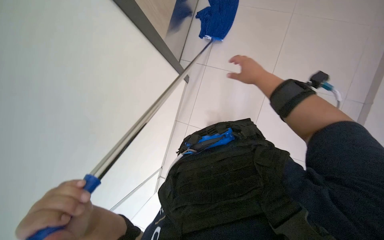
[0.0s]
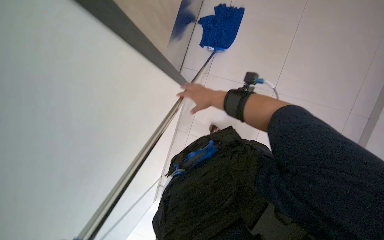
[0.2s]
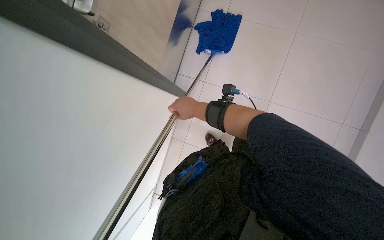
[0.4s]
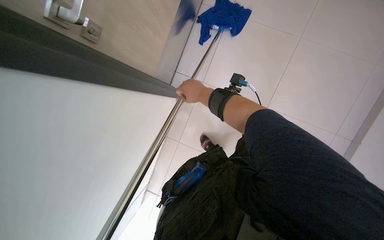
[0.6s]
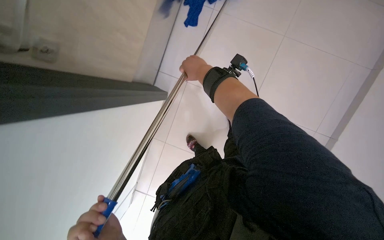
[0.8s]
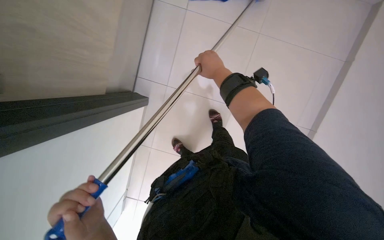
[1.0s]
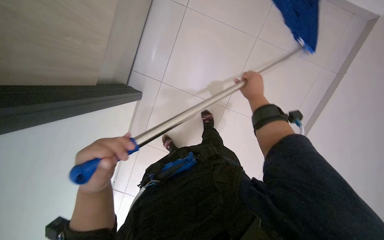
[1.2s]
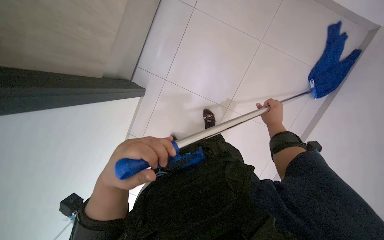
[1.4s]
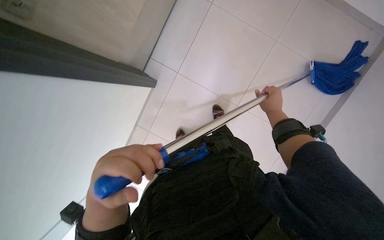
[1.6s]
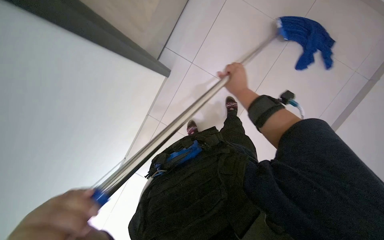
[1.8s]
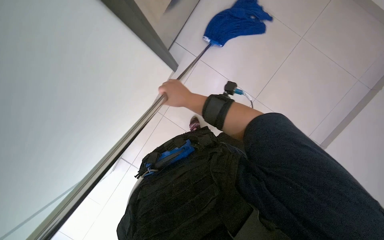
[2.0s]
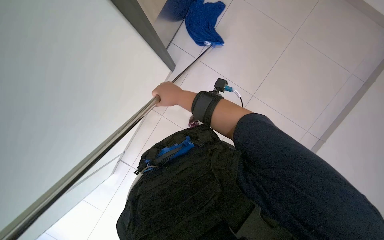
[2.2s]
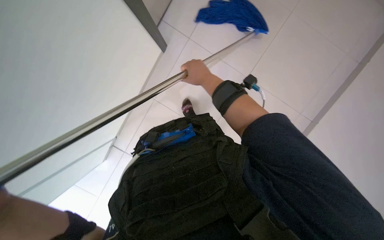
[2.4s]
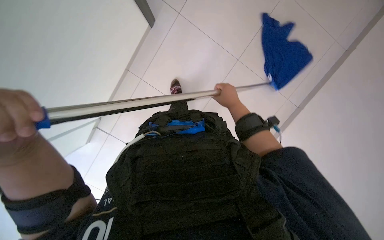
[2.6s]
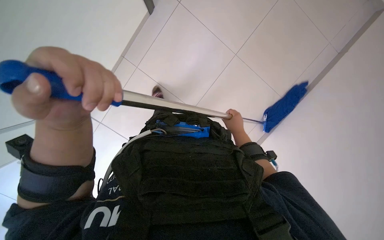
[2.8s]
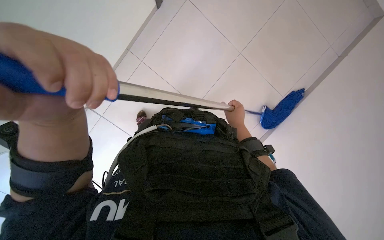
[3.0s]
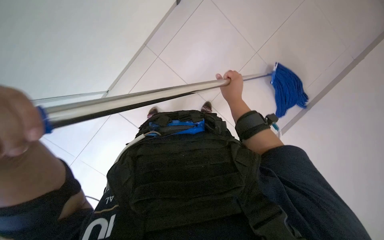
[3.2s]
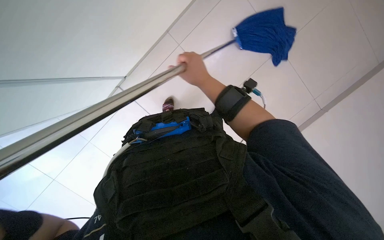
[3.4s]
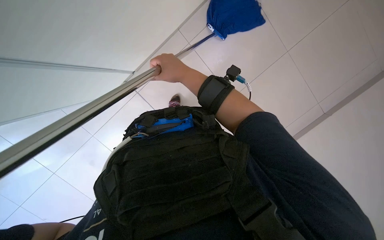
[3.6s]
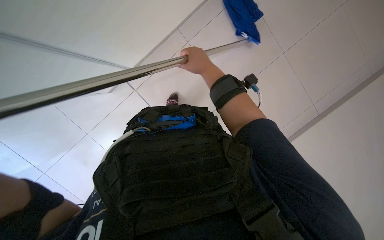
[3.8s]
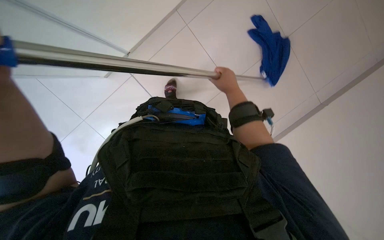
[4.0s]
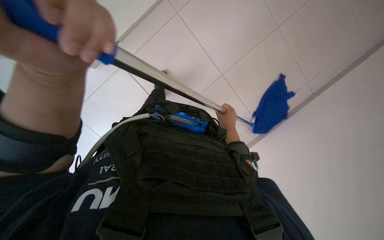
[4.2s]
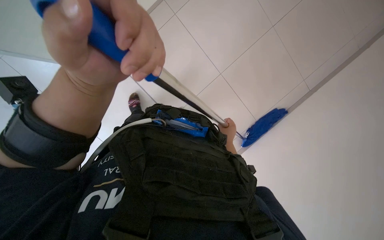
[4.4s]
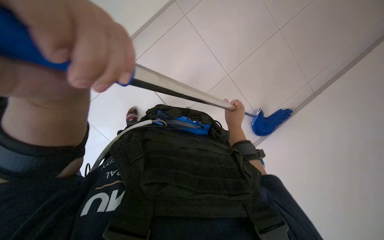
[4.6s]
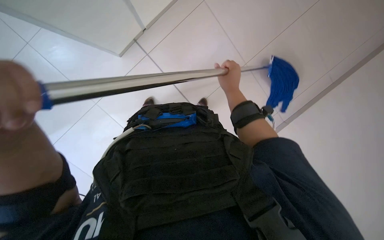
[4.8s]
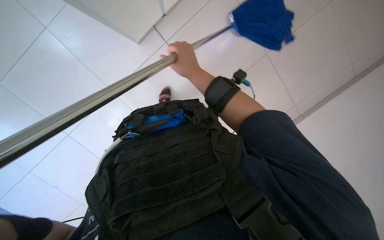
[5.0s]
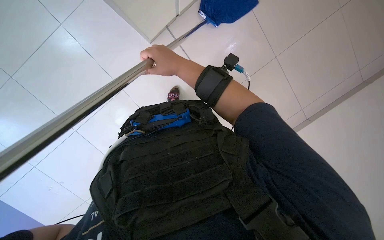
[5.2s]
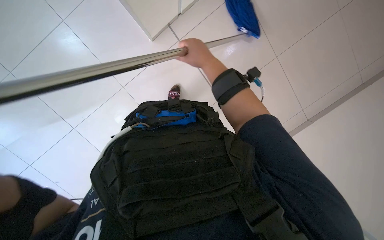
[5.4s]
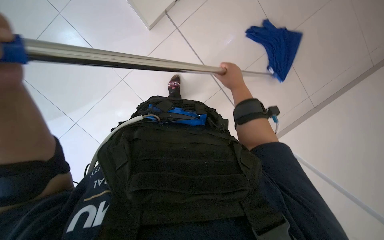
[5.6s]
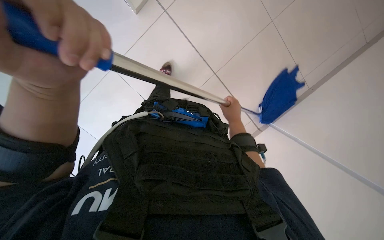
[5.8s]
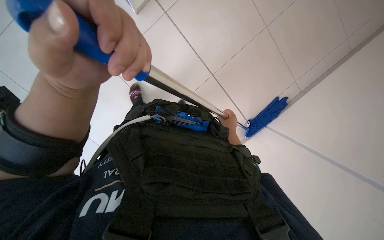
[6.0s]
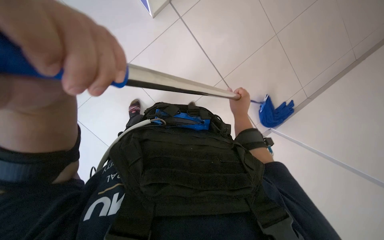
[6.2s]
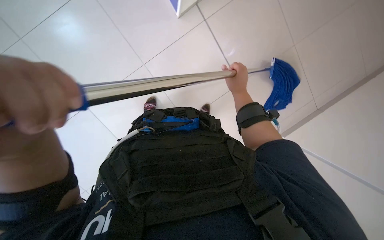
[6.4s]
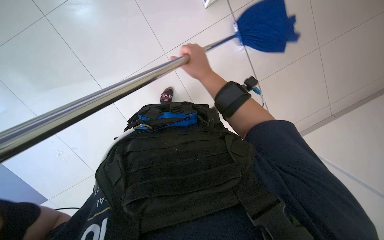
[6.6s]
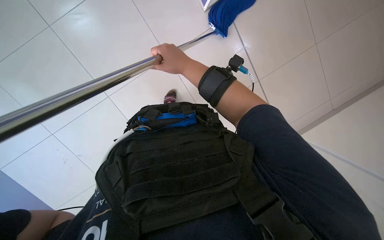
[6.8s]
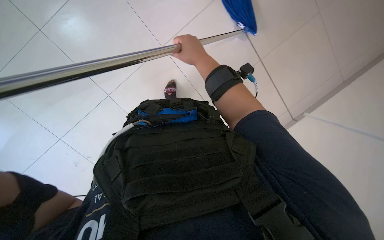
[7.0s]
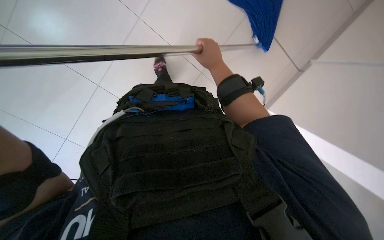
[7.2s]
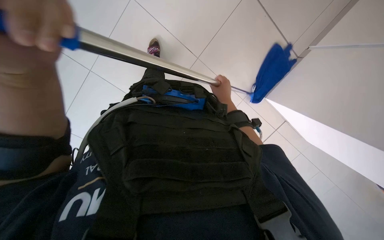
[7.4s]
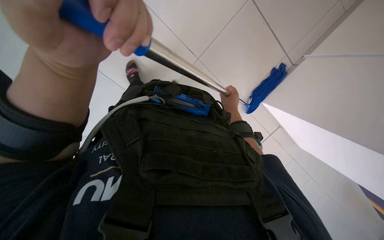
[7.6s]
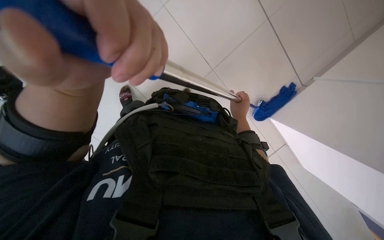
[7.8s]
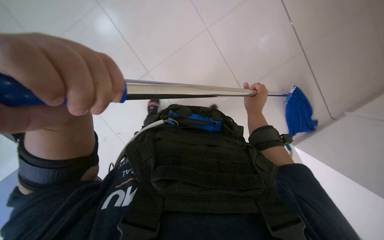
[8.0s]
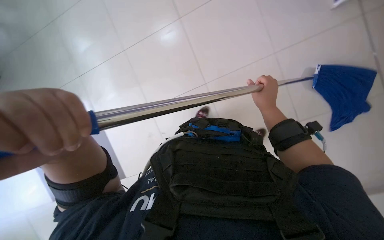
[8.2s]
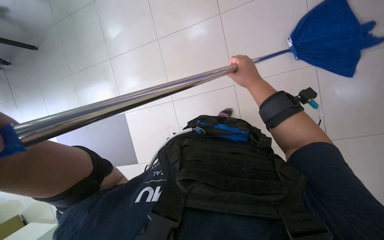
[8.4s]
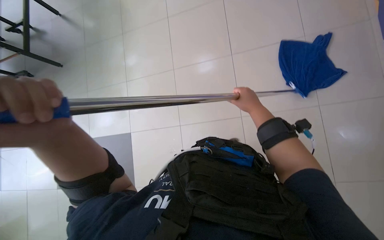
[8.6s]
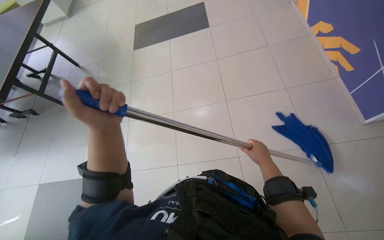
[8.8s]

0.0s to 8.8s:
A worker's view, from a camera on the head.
Job: mopping floor.
The whole recording: Mopping the floor. The worker wrings the mop head, attaches it to the handle, and mops the floor.
1.4s to 3.0s: The view tilts some 15 degrees downward. The scene rotates clockwise by approximately 30 degrees.
3.0s to 4.4s: The right hand shifts approximately 10 cm farther from the camera, and goes up the picture and returns, some 15 cm each way.
7.4s to 8.8s: The wearer's head swings some 25 degrees to the left. The view tilts about 40 degrees upward.

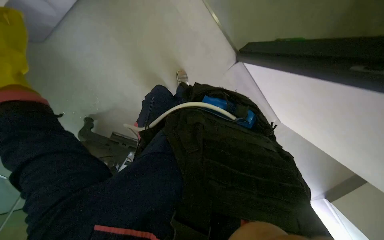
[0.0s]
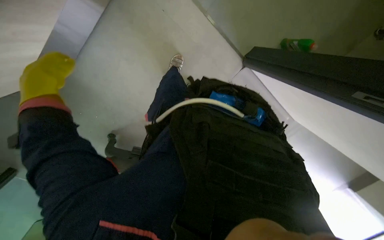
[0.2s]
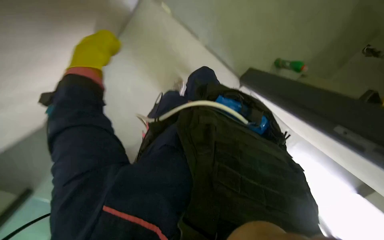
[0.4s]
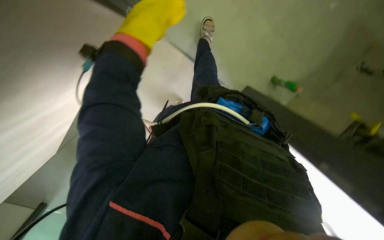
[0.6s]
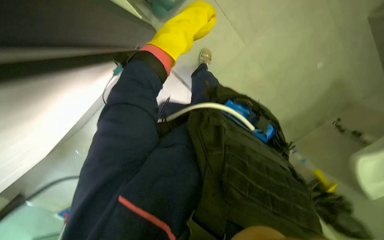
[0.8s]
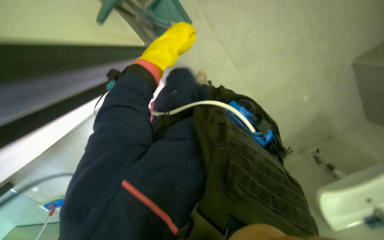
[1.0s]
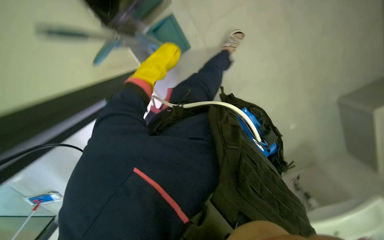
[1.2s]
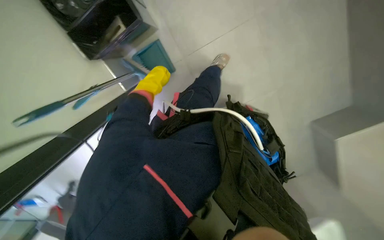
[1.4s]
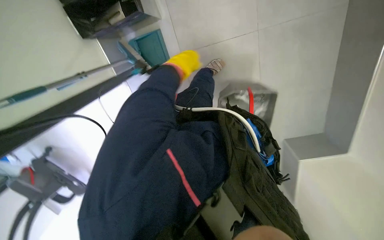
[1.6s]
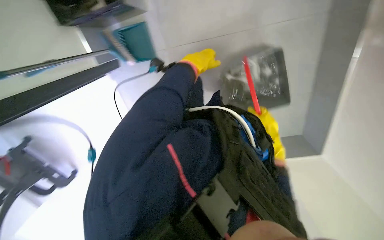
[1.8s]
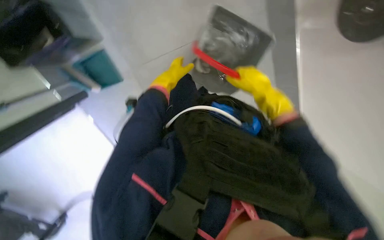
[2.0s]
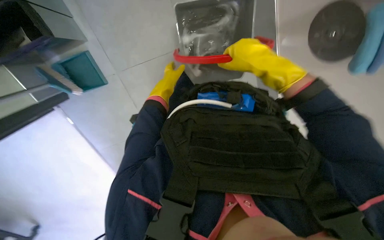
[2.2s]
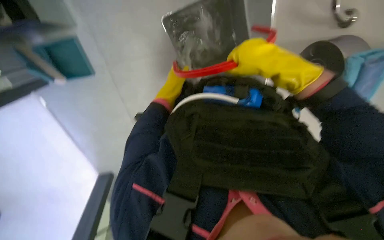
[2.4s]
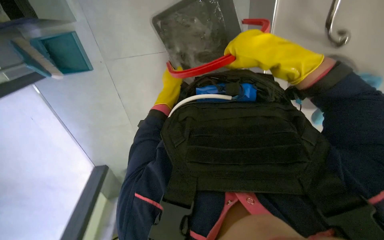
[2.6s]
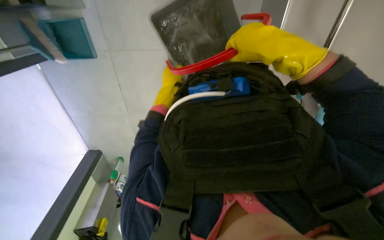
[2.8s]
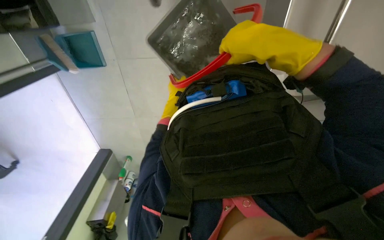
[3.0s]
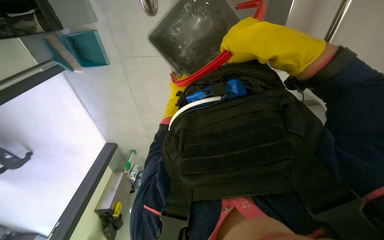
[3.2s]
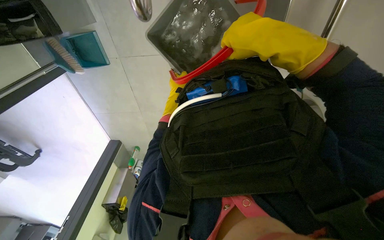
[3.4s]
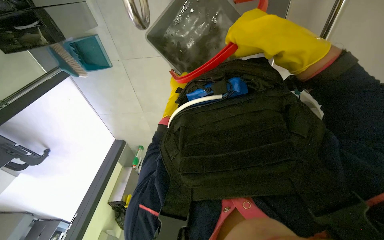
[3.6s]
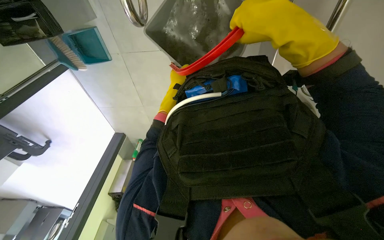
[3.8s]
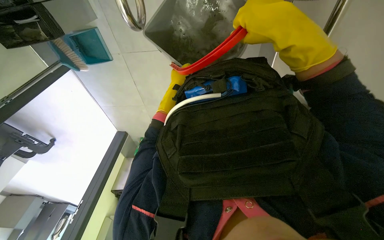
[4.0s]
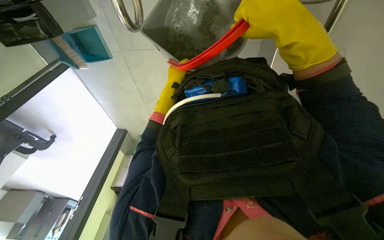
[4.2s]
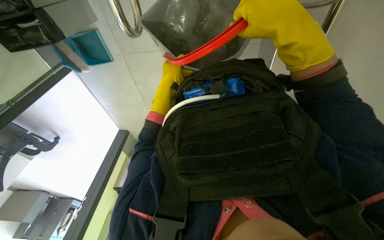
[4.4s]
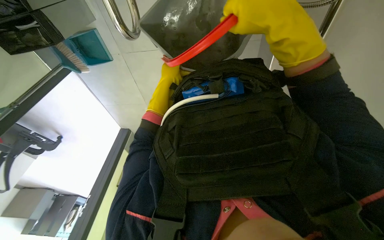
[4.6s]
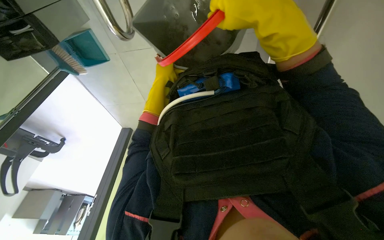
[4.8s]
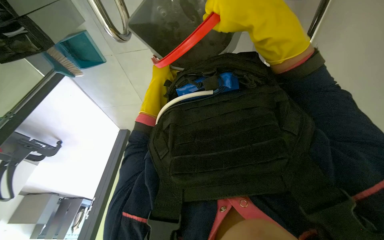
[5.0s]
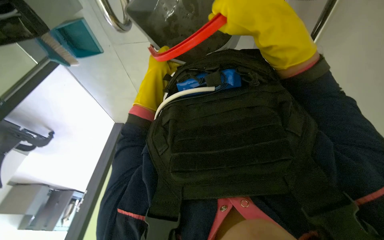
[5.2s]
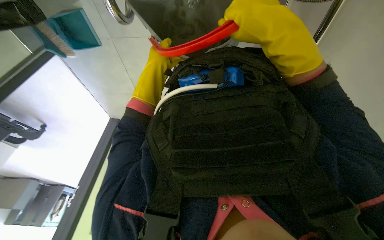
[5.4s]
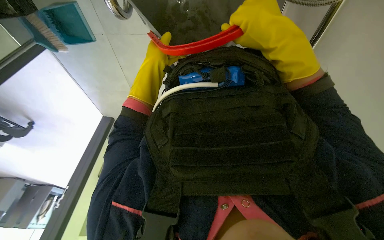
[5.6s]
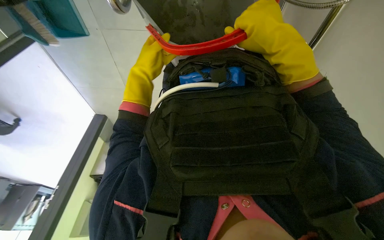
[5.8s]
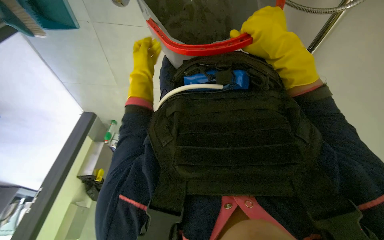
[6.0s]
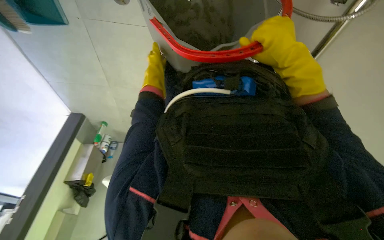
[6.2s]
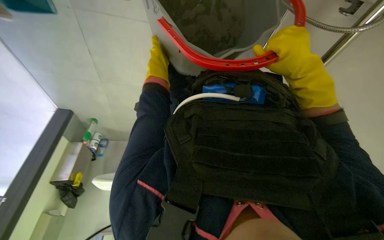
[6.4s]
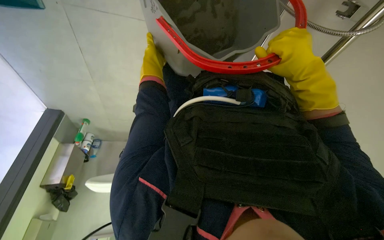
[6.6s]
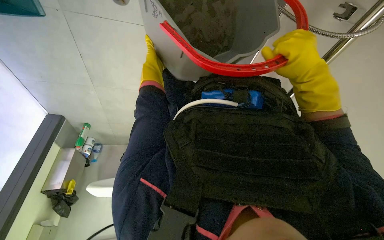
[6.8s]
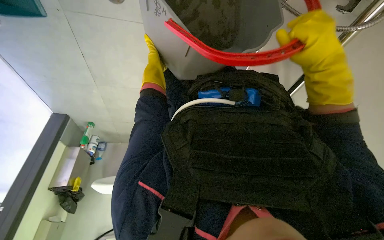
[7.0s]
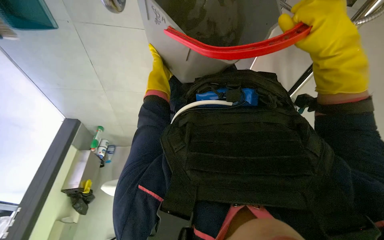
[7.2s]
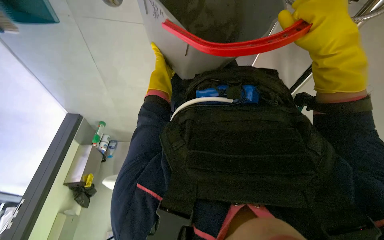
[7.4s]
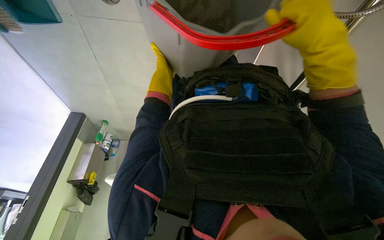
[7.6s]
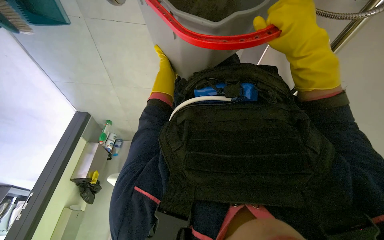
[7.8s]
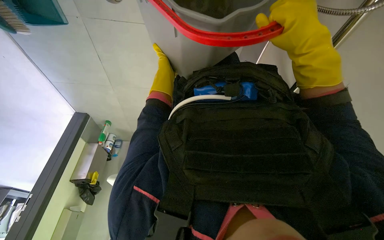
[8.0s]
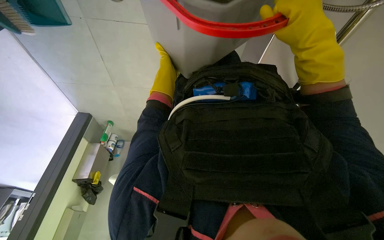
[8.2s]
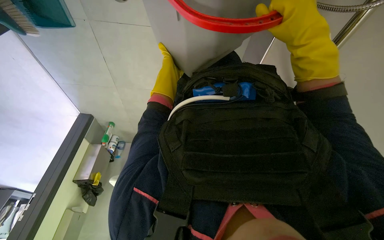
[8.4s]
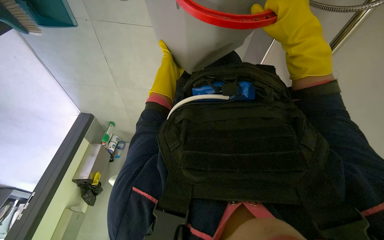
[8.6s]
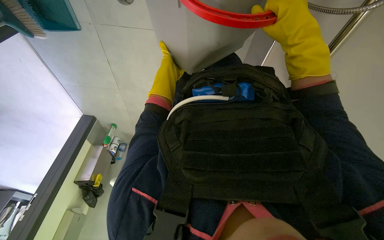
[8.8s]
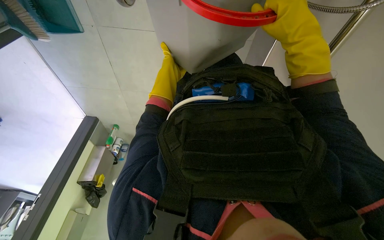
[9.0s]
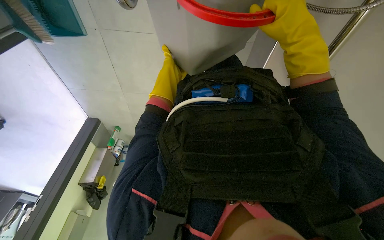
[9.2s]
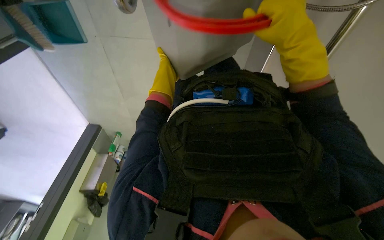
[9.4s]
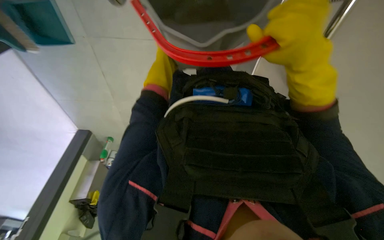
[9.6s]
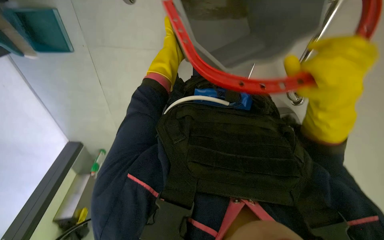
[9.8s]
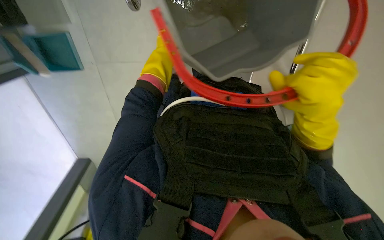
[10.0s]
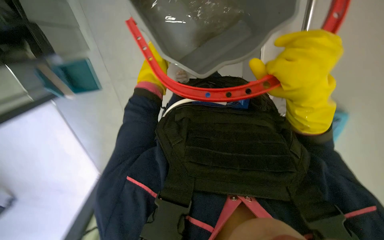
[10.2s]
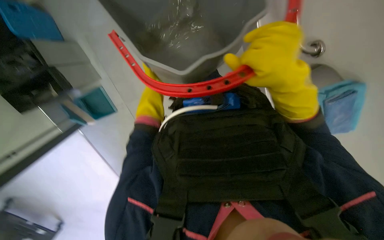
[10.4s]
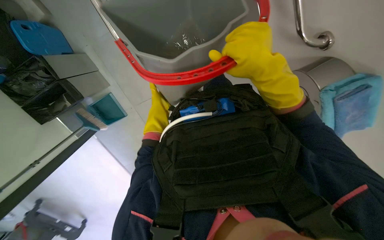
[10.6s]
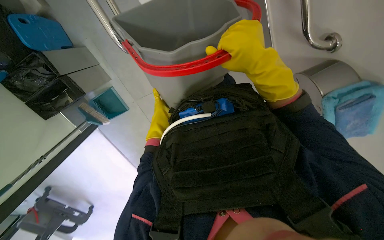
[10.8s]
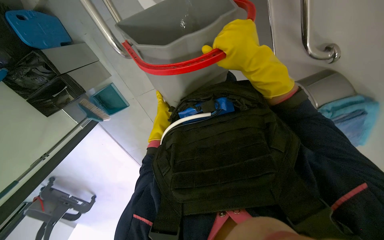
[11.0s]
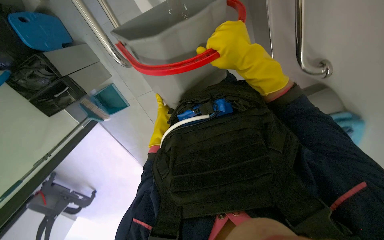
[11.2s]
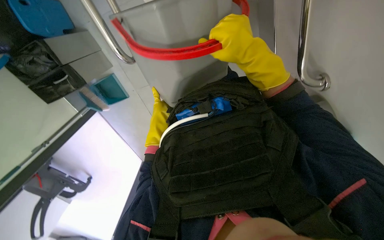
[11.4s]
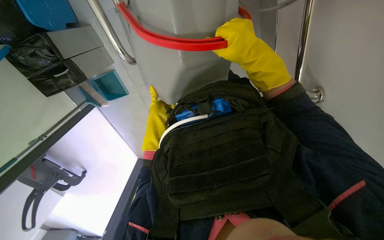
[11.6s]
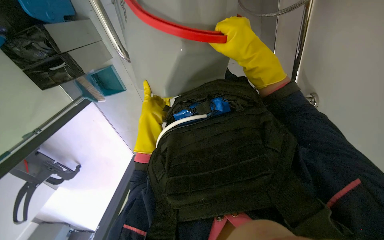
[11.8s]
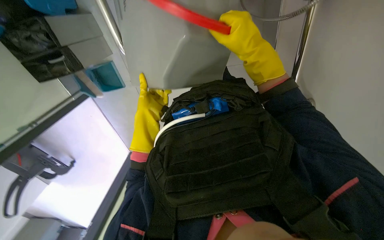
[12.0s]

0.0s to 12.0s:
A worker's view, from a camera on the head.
Job: preparing cleaning supplies.
The whole recording: Emptying and refilling mop bucket. The worker empties dirty water from the mop bucket into a sink and refills it with clean water.
0.0s to 1.6s: The view tilts roughly 15 degrees upward.
1.6s to 3.0s: The left hand goes roughly 20 cm farther from the camera and down the picture.
3.0s to 4.4s: The left hand is displaced nearer to the camera by roughly 10 cm.
4.4s to 6.0s: The left hand reaches about 5 cm nearer to the camera, then returns.
6.0s to 7.6s: The hands are busy where they are.
7.6s to 9.0s: The left hand shifts approximately 10 cm nearer to the camera.
9.0s to 10.4s: The view tilts roughly 15 degrees upward. The right hand moves down the picture, roughly 15 cm.
10.4s to 12.0s: The left hand moves down the picture, some 10 cm; the right hand moves up the picture, about 10 cm.
